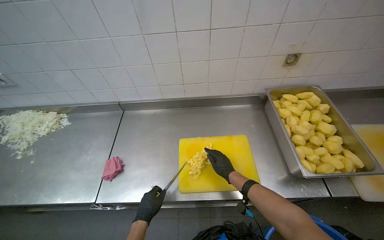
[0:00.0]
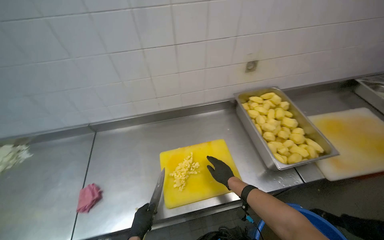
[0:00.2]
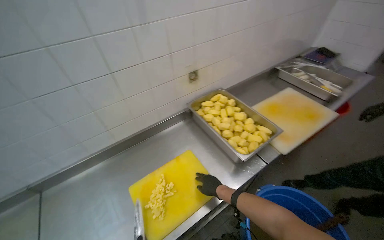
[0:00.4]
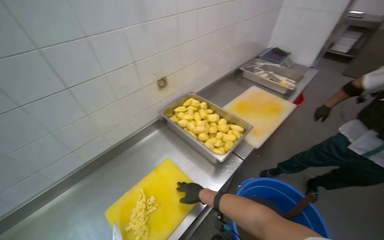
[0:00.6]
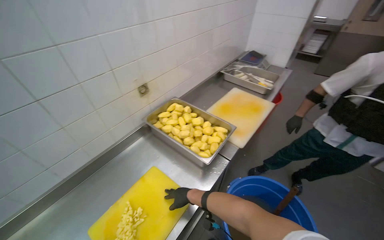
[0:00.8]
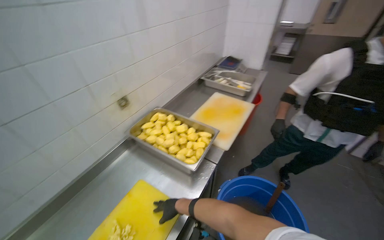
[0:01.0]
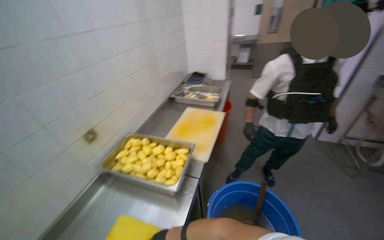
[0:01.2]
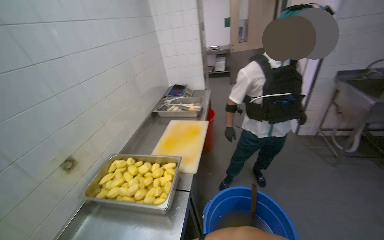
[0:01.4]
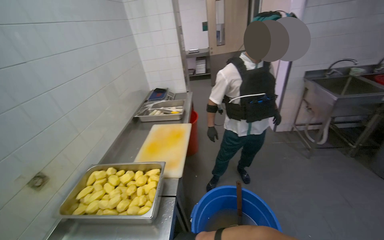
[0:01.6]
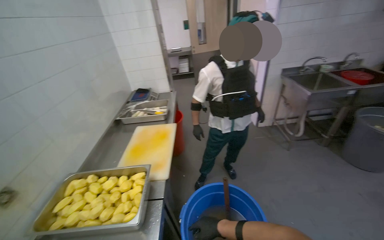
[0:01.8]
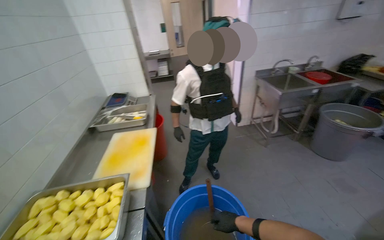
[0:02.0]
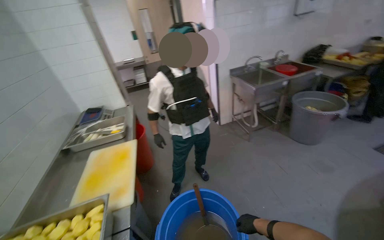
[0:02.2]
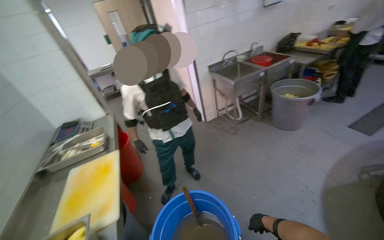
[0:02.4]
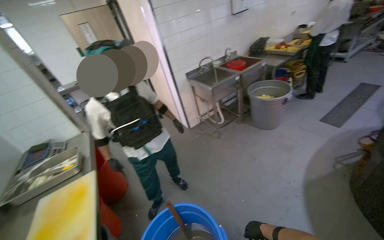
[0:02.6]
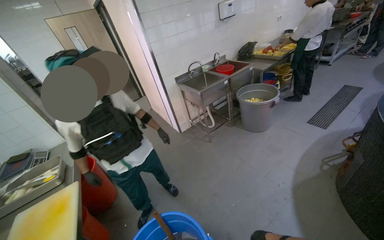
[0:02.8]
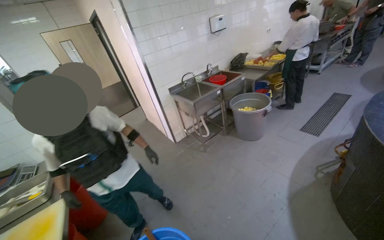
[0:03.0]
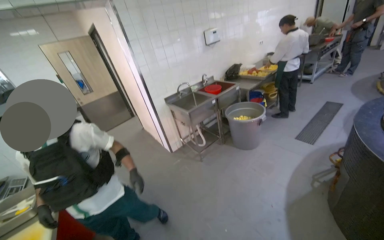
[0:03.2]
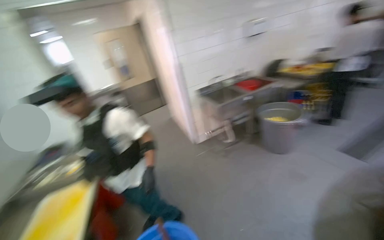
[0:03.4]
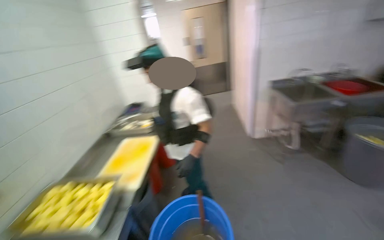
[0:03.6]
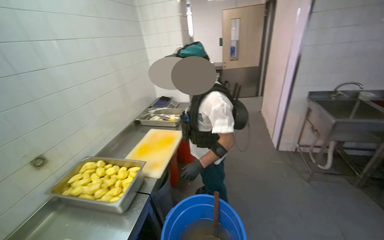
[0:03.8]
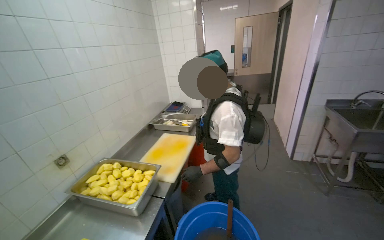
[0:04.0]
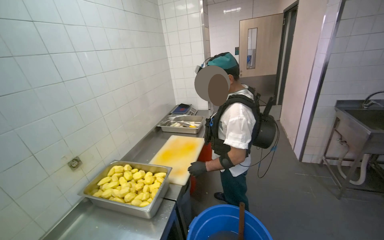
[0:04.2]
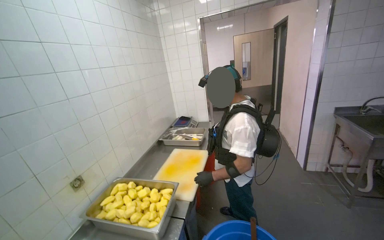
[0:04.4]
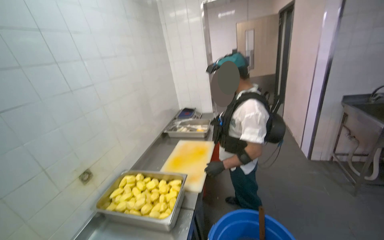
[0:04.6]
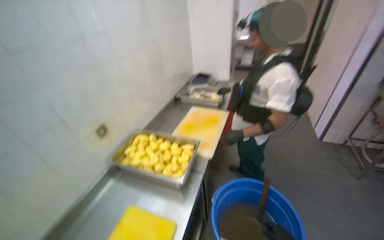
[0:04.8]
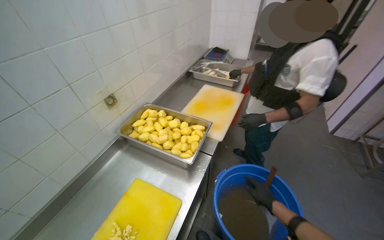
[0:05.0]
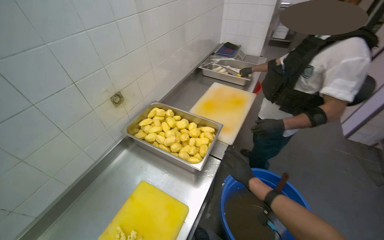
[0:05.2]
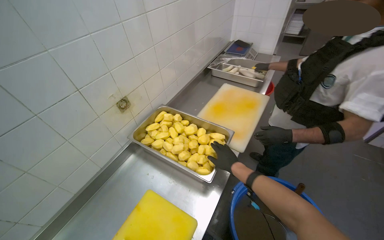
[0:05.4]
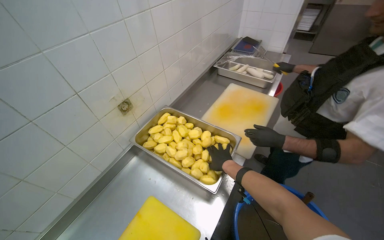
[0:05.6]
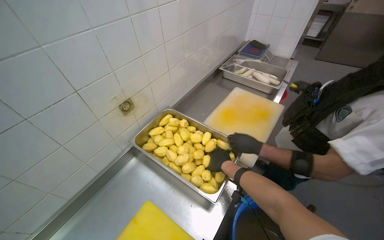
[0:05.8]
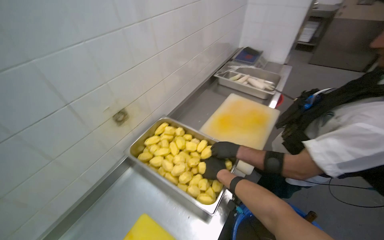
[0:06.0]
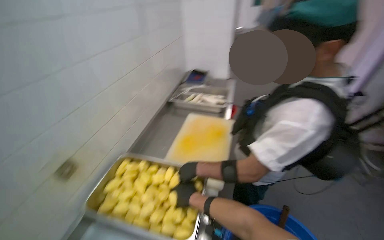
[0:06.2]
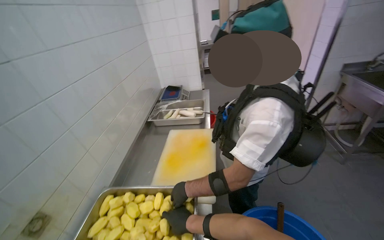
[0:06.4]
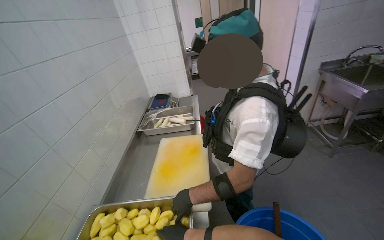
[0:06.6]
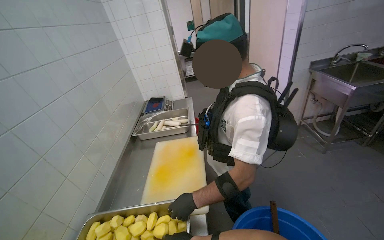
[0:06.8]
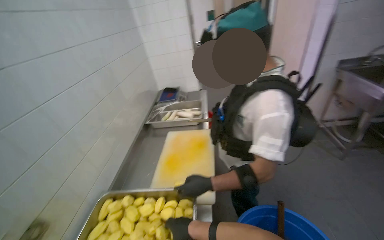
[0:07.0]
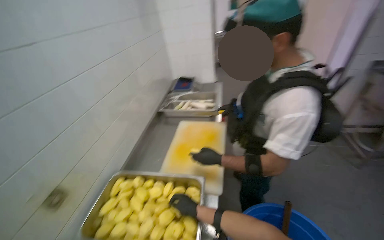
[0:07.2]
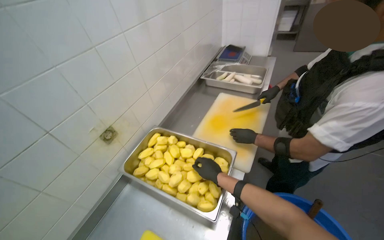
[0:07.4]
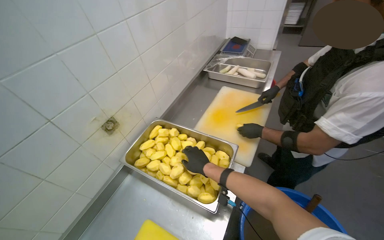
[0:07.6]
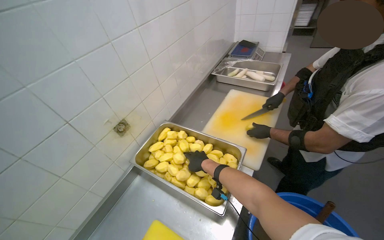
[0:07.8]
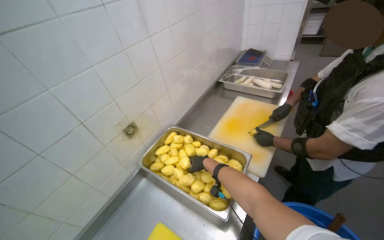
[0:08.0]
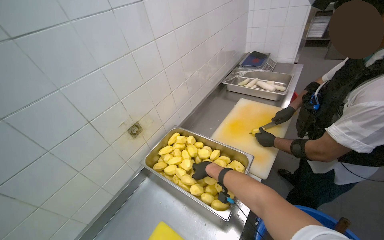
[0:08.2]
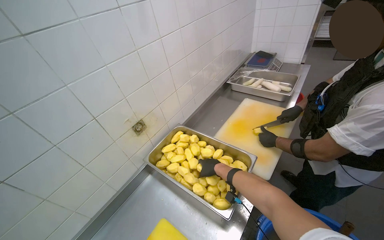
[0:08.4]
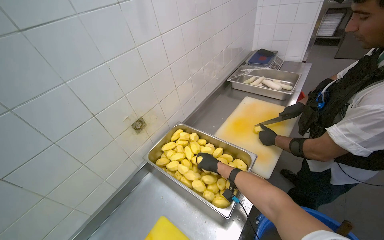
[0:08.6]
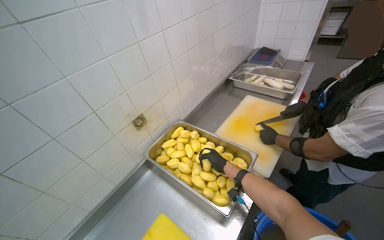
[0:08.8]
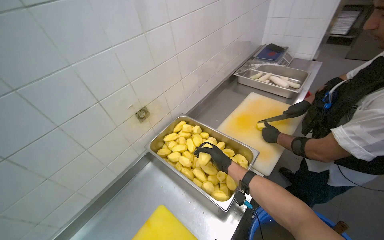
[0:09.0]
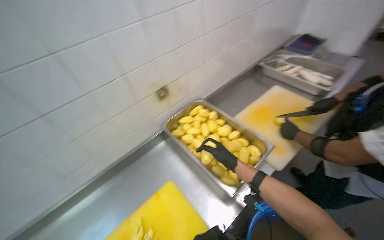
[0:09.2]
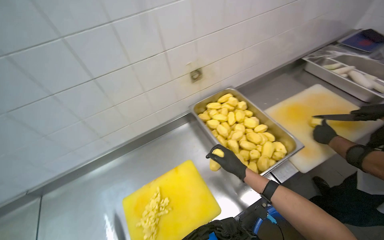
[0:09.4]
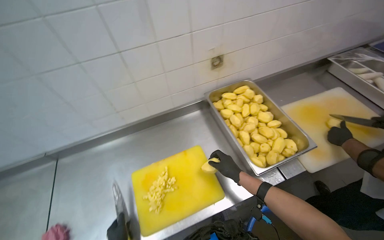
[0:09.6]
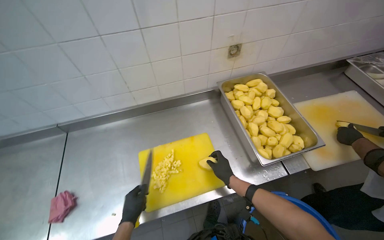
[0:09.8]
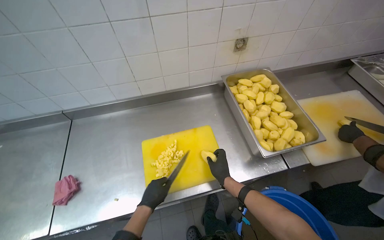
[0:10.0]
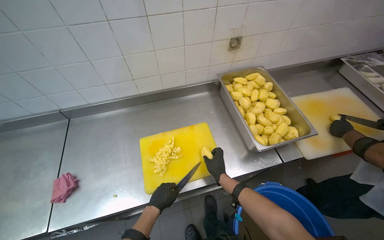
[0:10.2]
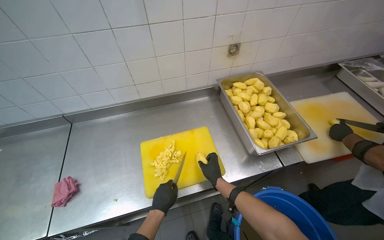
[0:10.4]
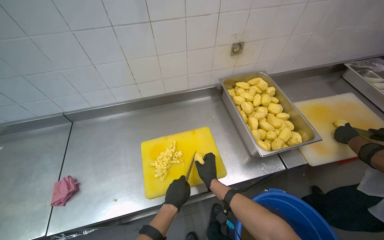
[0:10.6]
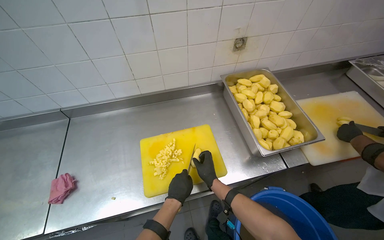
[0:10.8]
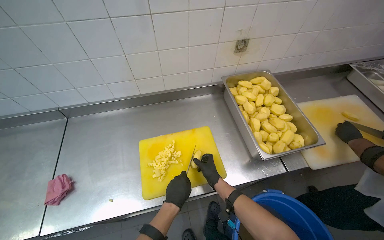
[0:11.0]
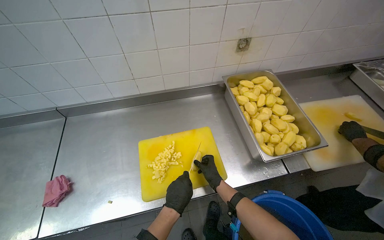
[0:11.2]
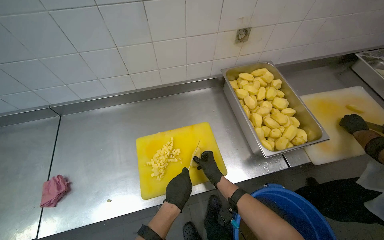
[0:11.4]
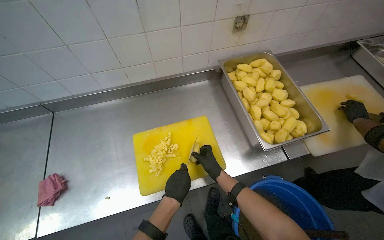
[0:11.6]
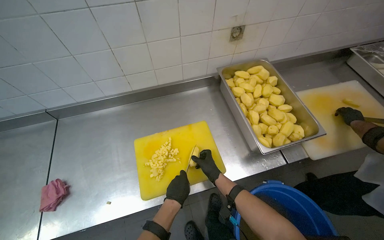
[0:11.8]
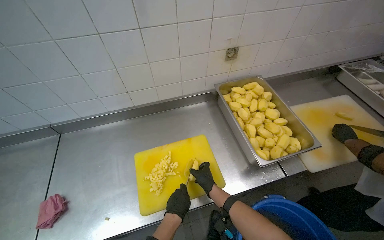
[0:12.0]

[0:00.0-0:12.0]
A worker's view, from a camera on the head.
Job: preparing food.
The whole recording: Chopping potatoes into cubes. The worker chops peeled potatoes into small cubes on a yellow cutting board.
0:00.0 to 0:01.6: The head turns to the right by roughly 85 degrees. The view tilts approximately 25 degrees upward.
0:01.6 to 0:03.0: The wearer's head swings roughly 40 degrees to the right.
0:03.0 to 0:04.4: The wearer looks roughly 55 degrees further to the left.
0:04.4 to 0:06.0: The wearer moves some 50 cm. The camera pitches downward, by roughly 30 degrees.
0:09.0 to 0:10.4: The wearer looks some 35 degrees further to the left. The view tips downward by some 10 degrees.
0:10.4 to 0:12.0: The right hand moves farther from the camera, some 10 cm.

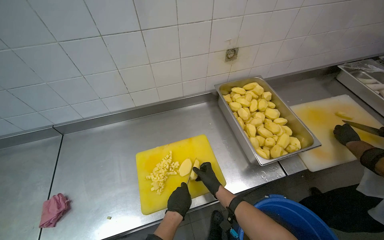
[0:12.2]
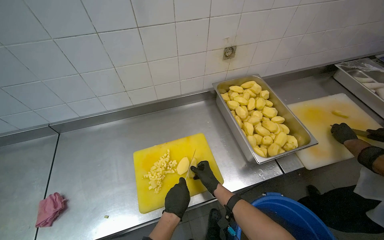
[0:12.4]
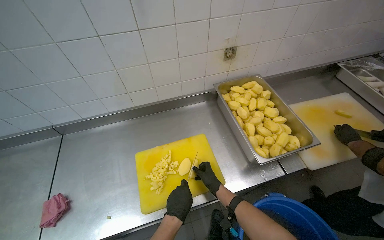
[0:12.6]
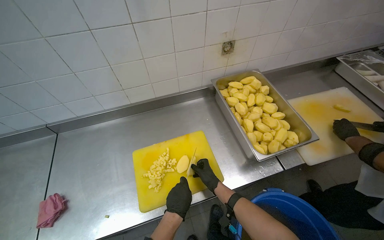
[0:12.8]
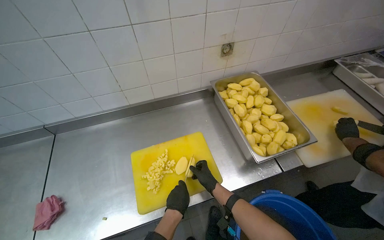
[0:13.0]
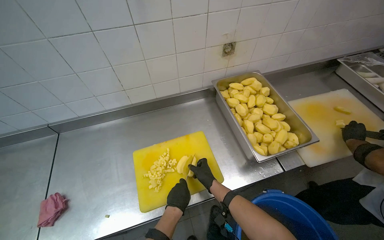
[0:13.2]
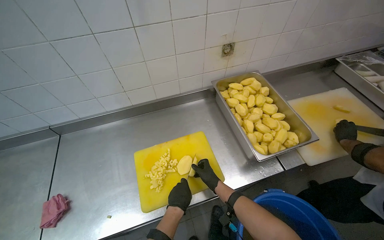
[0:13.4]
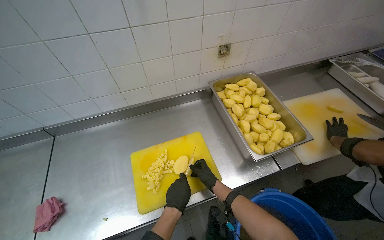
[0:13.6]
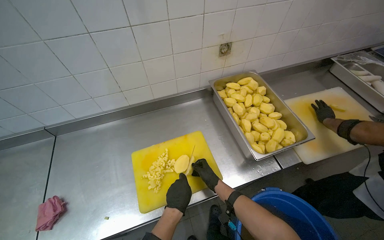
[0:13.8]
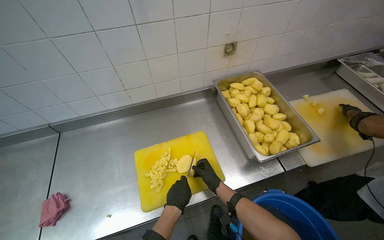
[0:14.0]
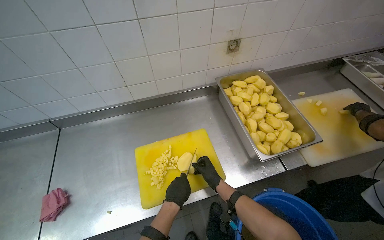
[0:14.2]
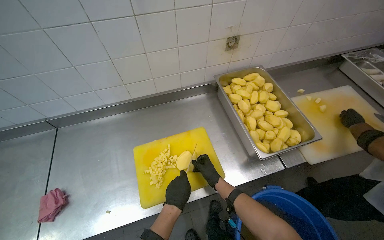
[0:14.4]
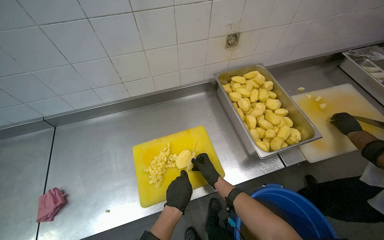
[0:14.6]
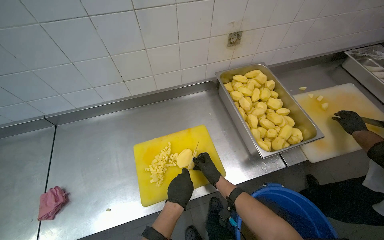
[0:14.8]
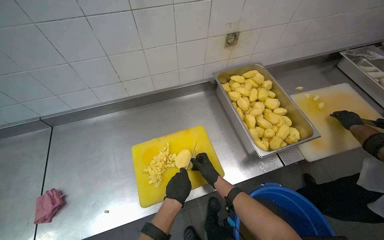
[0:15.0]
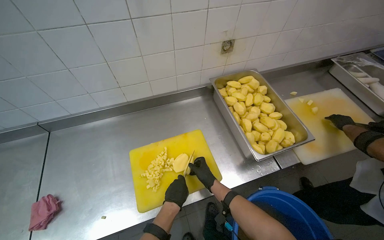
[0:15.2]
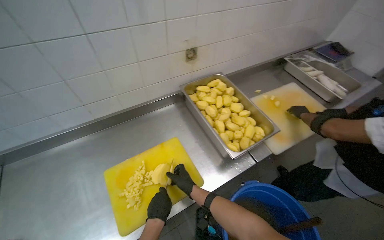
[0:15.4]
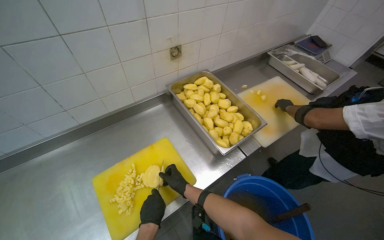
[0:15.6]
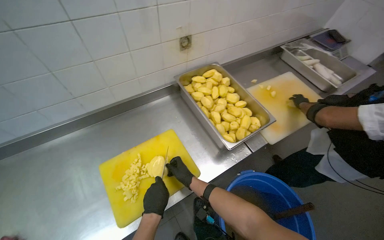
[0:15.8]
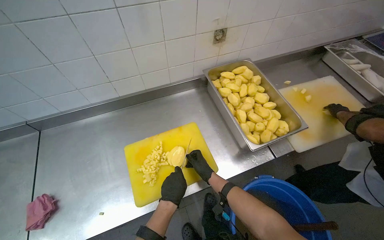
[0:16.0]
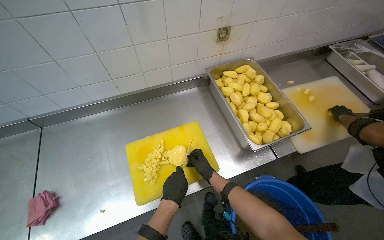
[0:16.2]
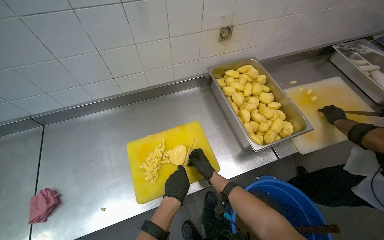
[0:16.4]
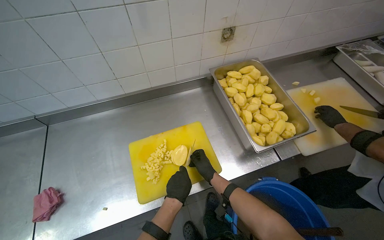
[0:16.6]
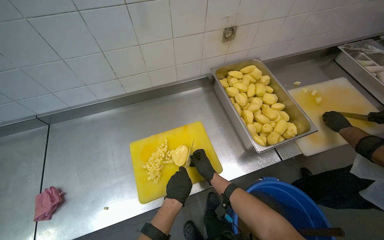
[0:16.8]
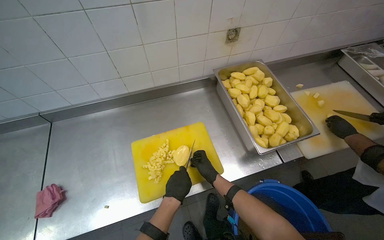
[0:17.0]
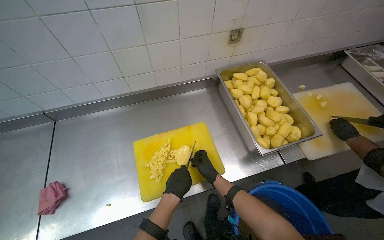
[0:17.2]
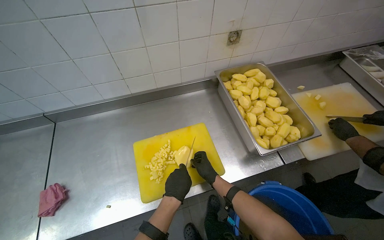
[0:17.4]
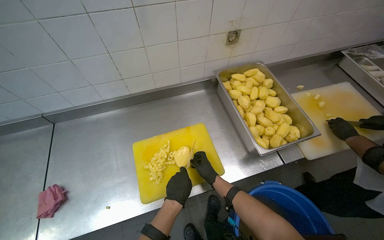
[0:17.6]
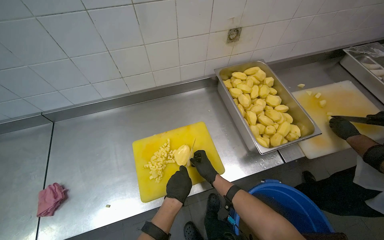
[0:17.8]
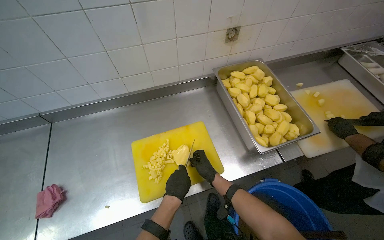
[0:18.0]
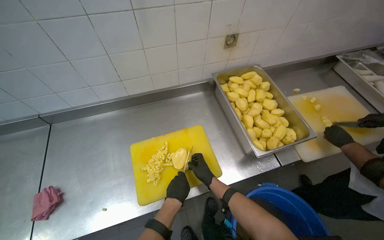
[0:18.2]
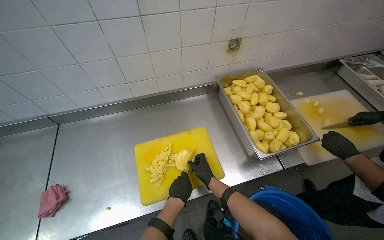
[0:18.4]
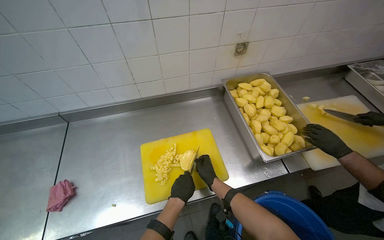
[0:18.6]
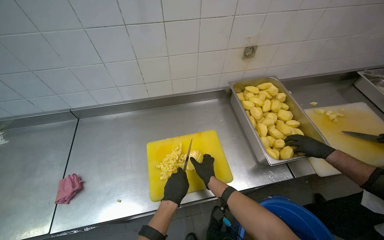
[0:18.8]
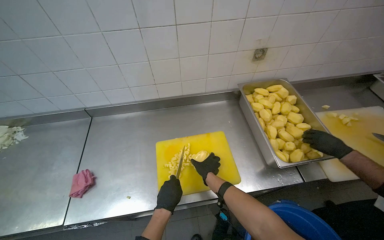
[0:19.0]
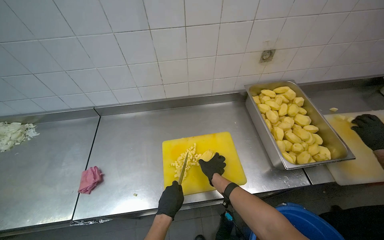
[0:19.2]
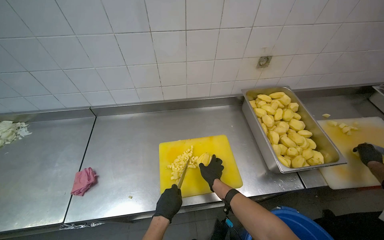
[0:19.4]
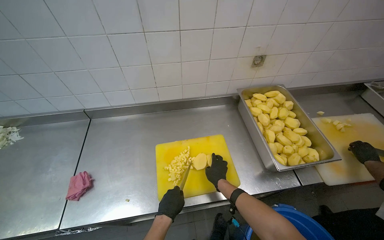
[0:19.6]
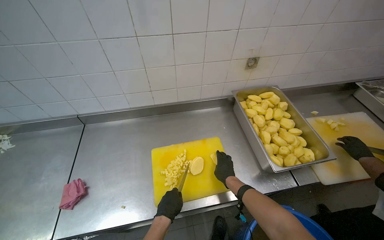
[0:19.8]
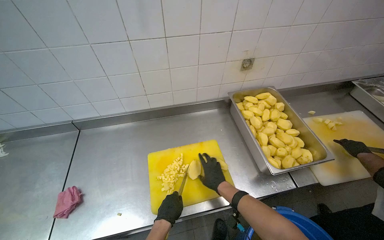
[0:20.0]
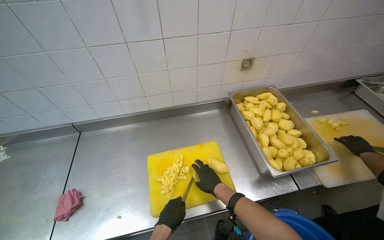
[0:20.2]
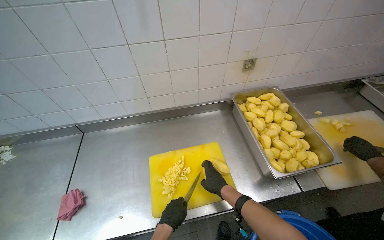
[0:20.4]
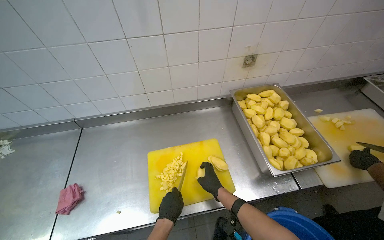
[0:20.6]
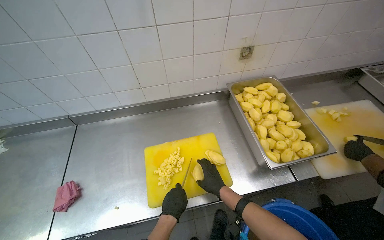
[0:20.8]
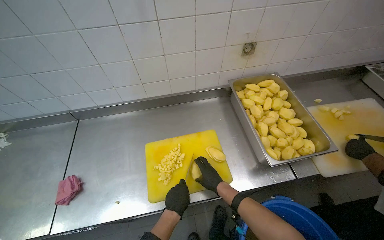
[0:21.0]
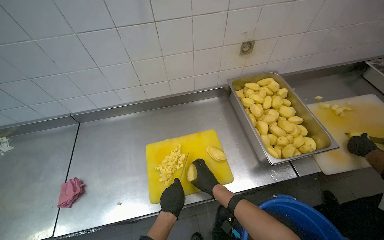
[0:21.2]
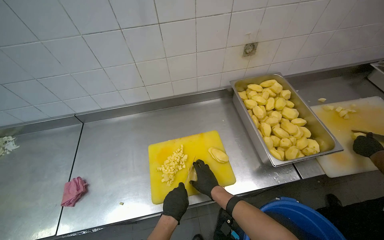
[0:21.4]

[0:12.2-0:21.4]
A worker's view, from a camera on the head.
Job: preparing food.
The whole recording: Chopping potatoes into cubes. The worker chops peeled potatoes into small cubes on a yellow cutting board.
0:12.2 to 0:15.2: The hands work in one place, with small movements.
0:16.8 to 0:18.4: The hands make small movements and keep their place.
0:19.8 to 0:21.4: The hands work in one place, with small movements.
